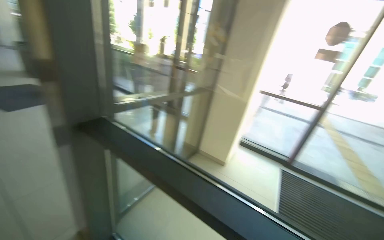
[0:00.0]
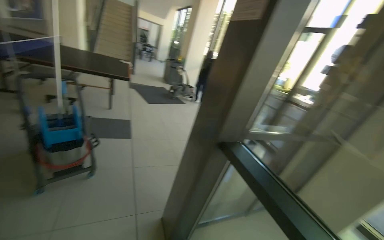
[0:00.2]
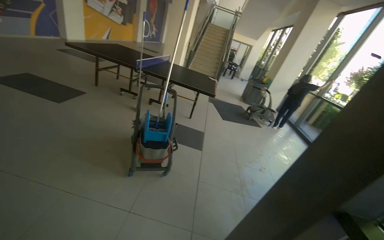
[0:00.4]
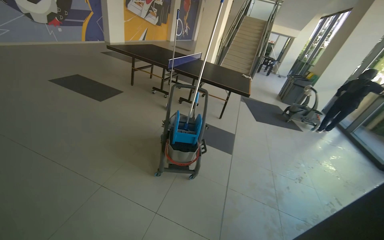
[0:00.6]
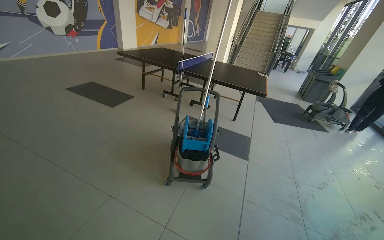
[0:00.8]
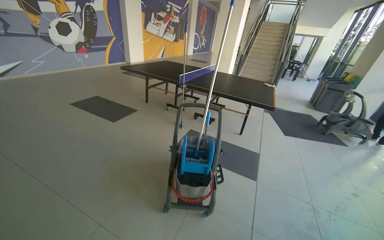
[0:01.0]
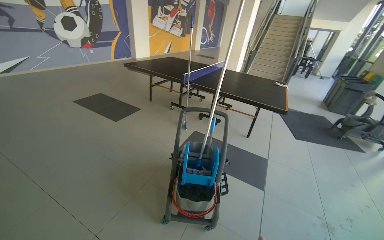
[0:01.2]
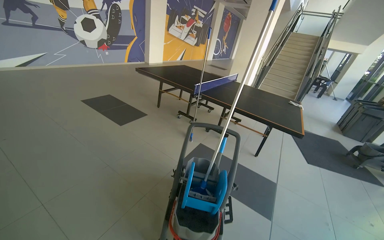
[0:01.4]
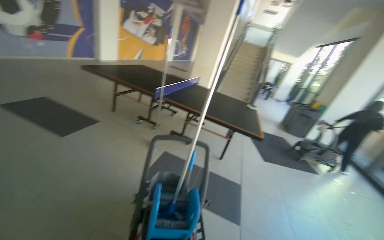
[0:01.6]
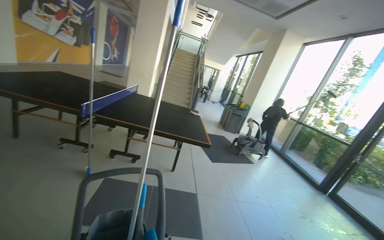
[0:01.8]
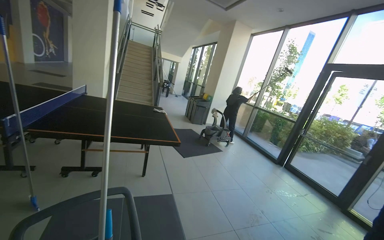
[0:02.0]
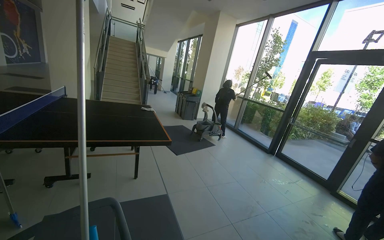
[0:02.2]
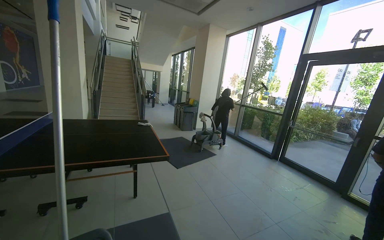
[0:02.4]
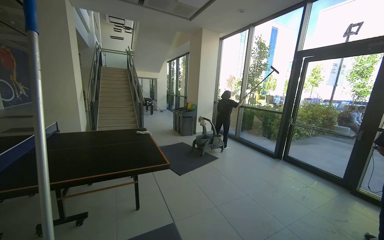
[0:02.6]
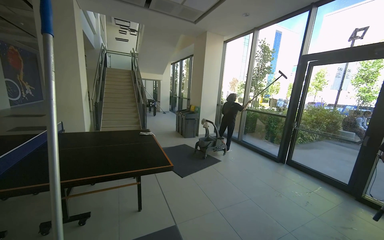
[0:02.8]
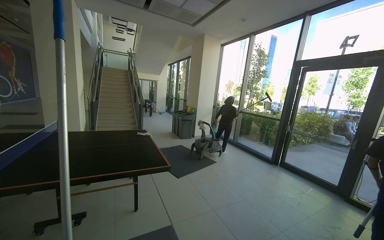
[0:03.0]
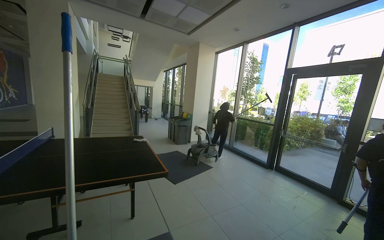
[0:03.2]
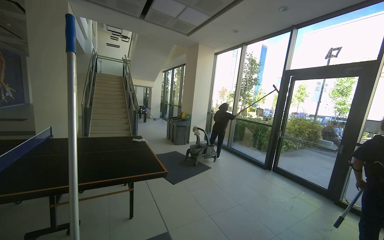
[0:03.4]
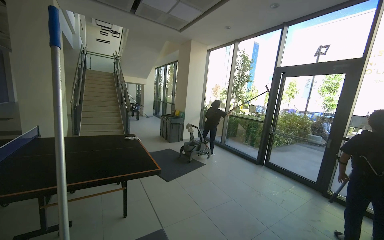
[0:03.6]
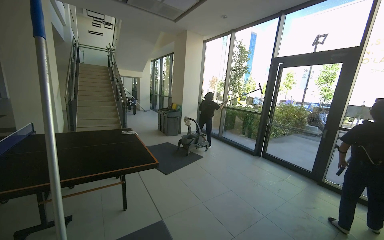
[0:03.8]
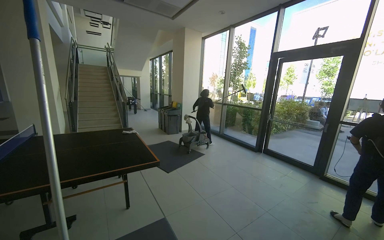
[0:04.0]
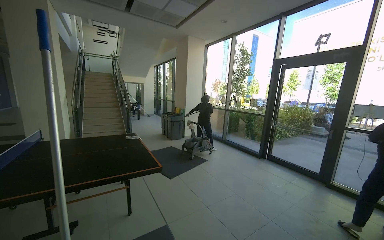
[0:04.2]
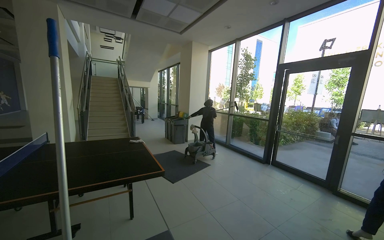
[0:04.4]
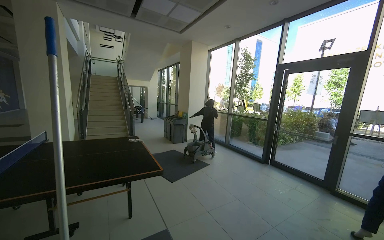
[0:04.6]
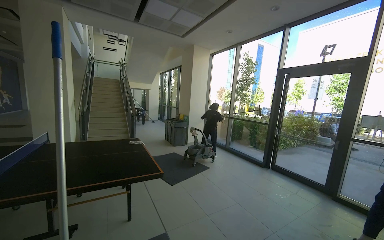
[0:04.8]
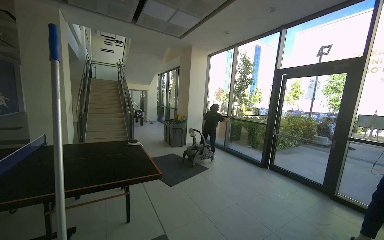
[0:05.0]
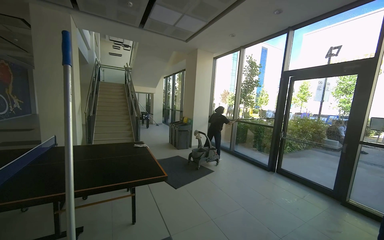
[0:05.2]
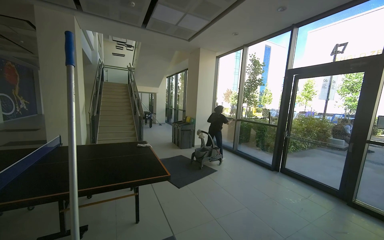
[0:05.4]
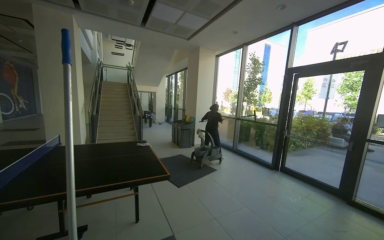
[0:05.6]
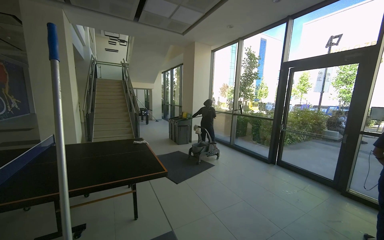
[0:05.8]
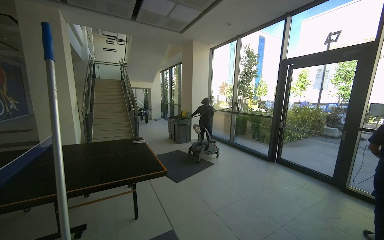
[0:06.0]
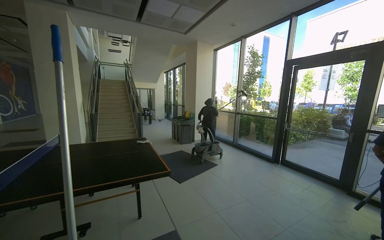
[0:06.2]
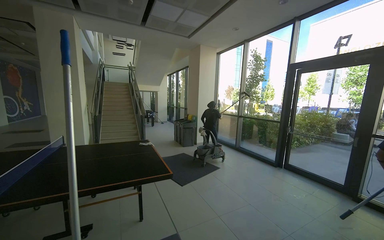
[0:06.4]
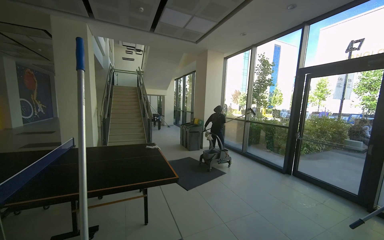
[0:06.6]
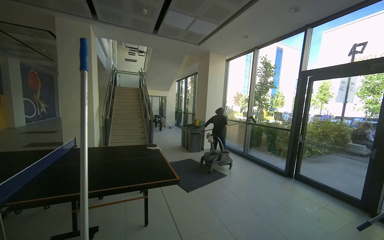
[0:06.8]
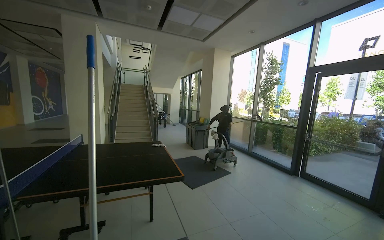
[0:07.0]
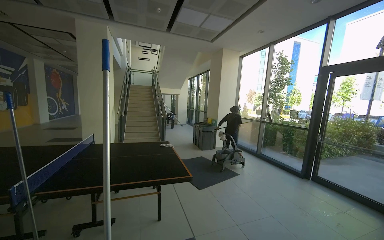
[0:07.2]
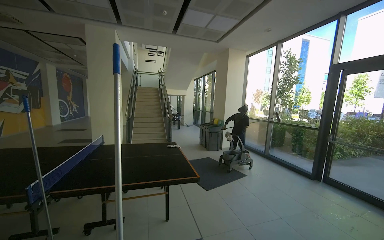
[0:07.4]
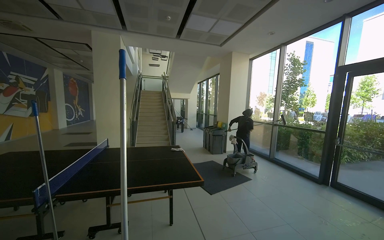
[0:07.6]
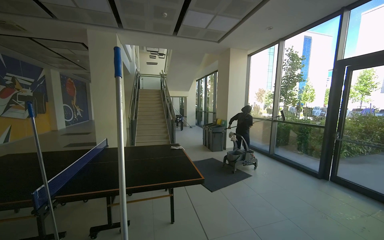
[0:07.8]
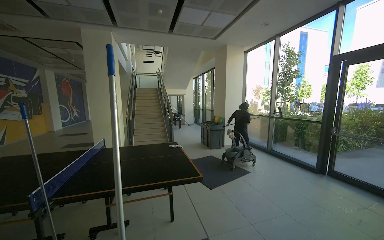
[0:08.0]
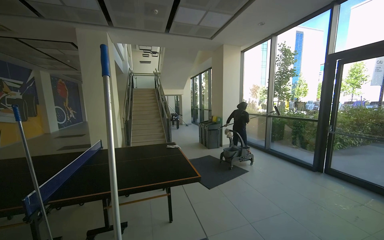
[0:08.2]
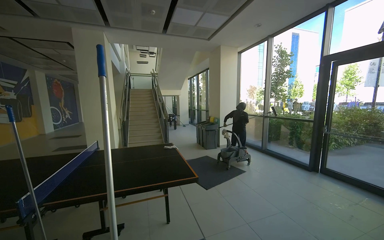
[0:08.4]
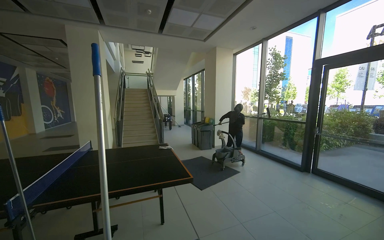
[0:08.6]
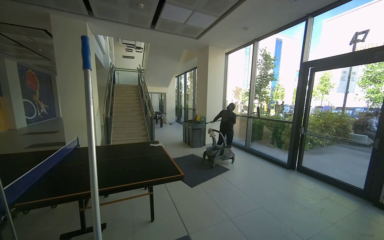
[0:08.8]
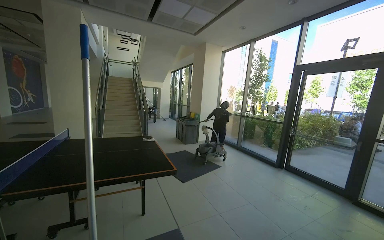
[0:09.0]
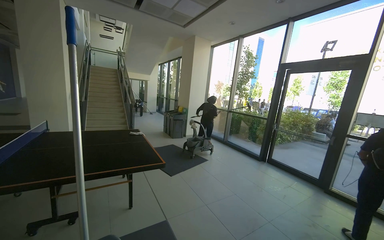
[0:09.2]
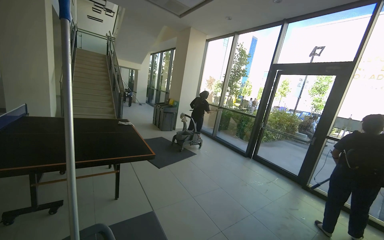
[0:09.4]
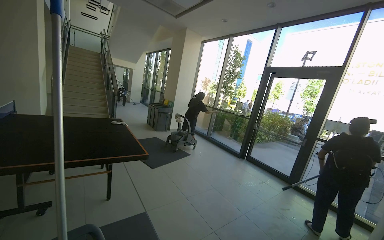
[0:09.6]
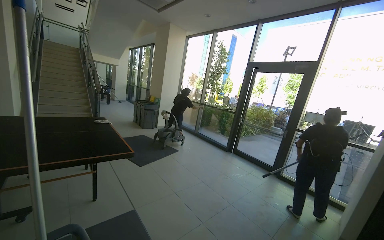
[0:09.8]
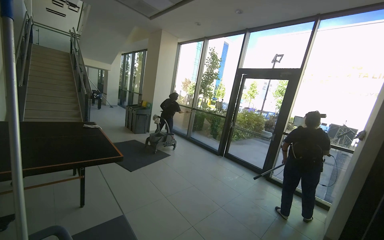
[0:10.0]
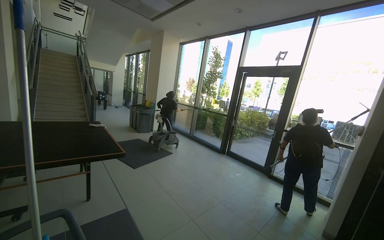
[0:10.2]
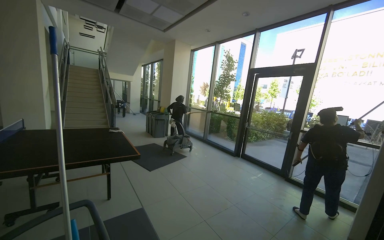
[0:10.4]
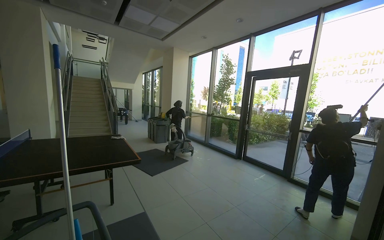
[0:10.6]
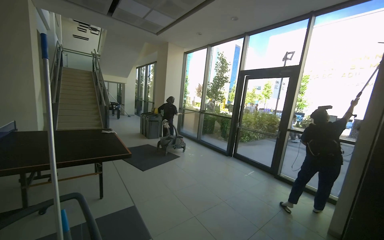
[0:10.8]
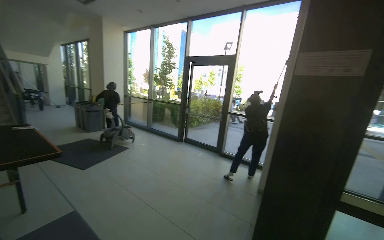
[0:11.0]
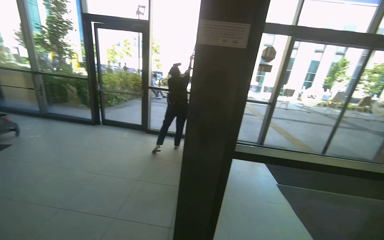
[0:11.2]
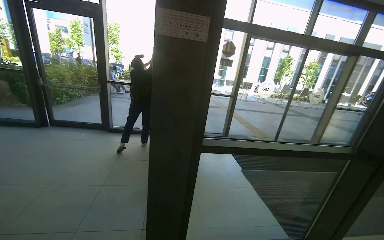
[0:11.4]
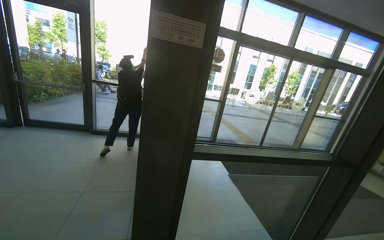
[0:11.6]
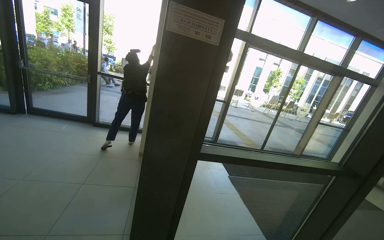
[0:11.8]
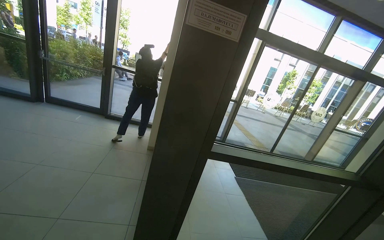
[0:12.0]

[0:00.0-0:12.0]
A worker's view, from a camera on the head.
Job: wiping surfaces.
The whole recording: Wiping glass door frames. The worker wipes the glass door frames with a white cloth.
0:00.0 to 0:01.6: The camera travels roughly 1 m. The head turns to the left by some 70 degrees. The view tips upward by approximately 15 degrees.
0:01.6 to 0:03.0: The head rotates some 45 degrees to the right.
0:10.4 to 0:12.0: The view pans to the right by about 60 degrees. The view tilts about 15 degrees downward.

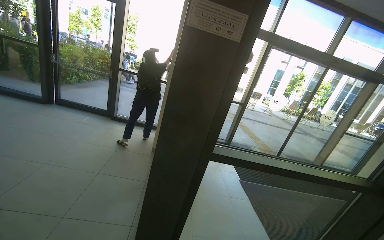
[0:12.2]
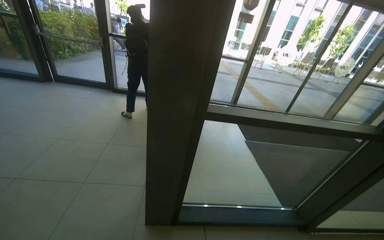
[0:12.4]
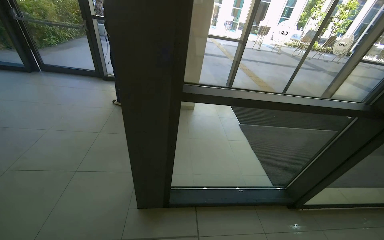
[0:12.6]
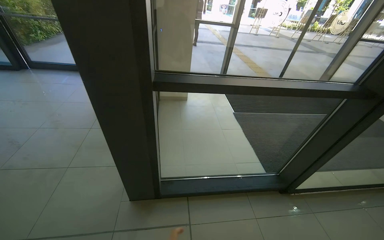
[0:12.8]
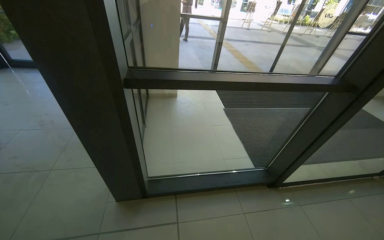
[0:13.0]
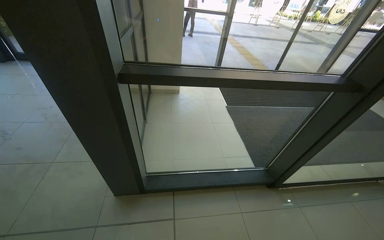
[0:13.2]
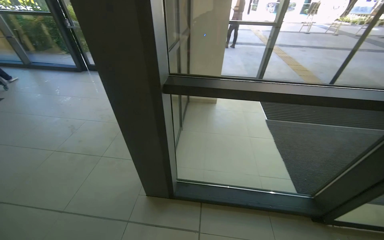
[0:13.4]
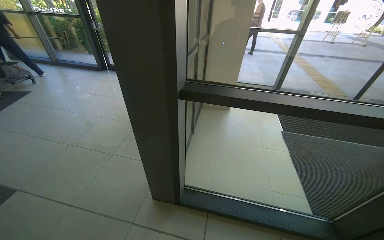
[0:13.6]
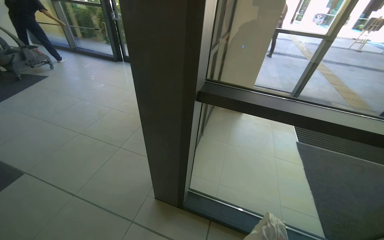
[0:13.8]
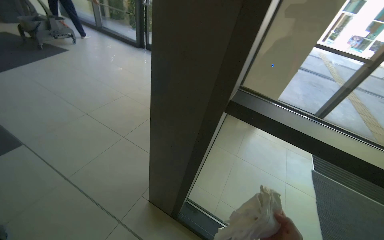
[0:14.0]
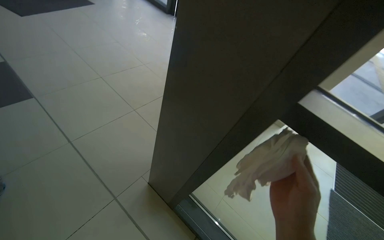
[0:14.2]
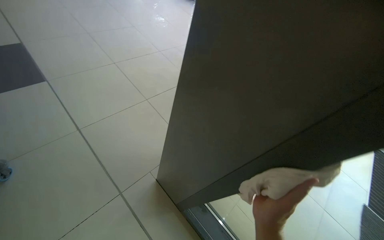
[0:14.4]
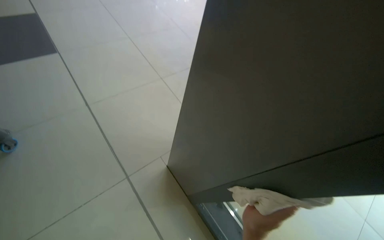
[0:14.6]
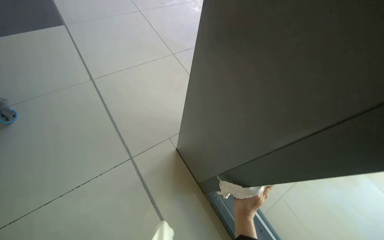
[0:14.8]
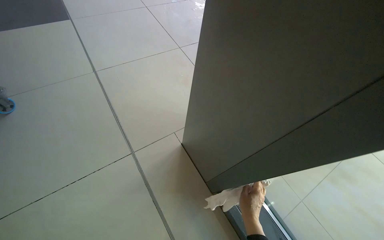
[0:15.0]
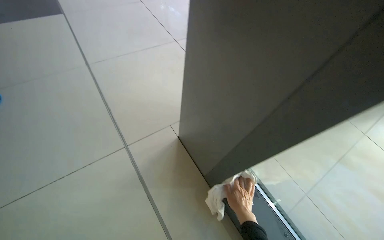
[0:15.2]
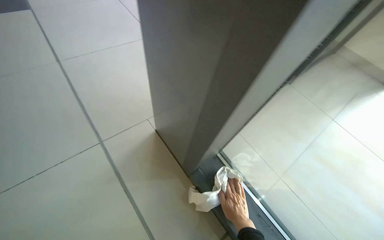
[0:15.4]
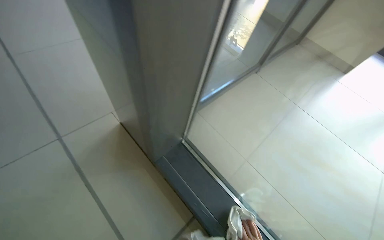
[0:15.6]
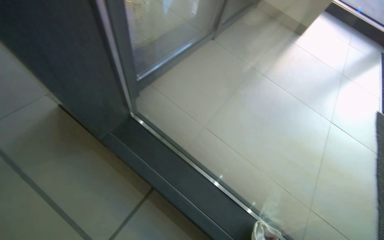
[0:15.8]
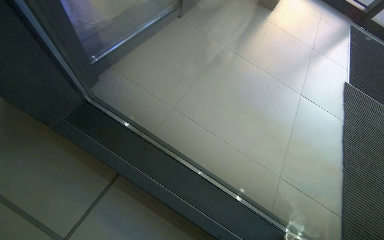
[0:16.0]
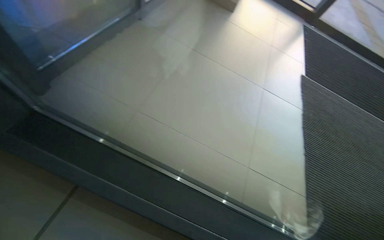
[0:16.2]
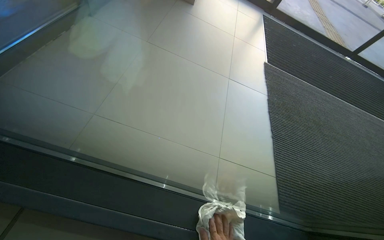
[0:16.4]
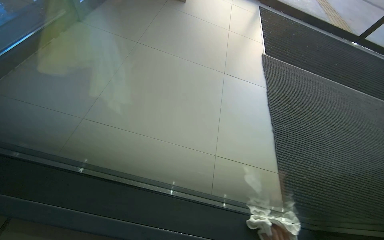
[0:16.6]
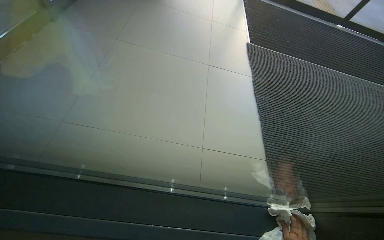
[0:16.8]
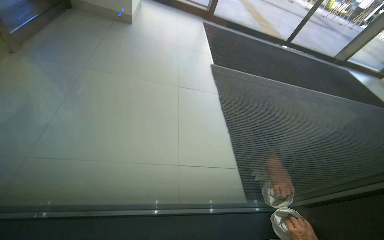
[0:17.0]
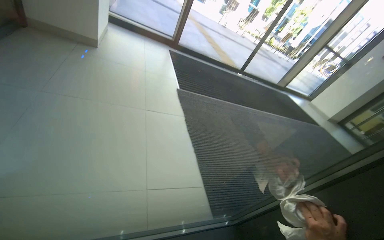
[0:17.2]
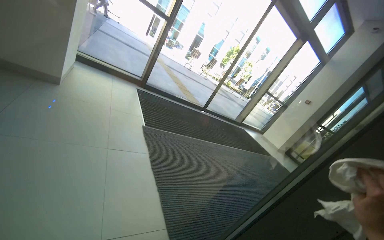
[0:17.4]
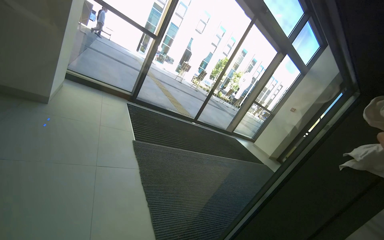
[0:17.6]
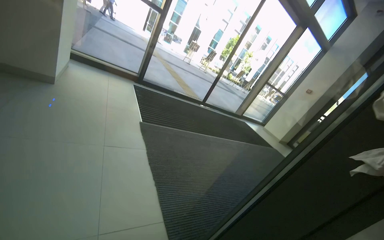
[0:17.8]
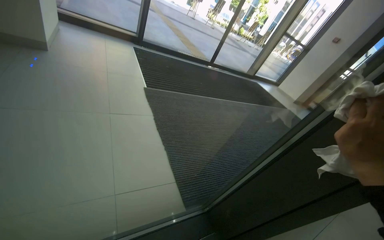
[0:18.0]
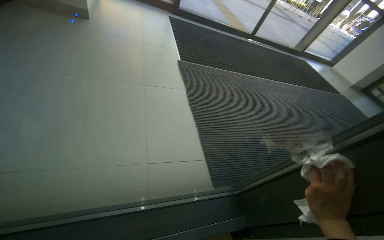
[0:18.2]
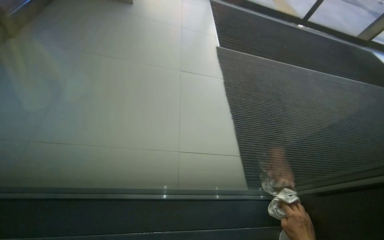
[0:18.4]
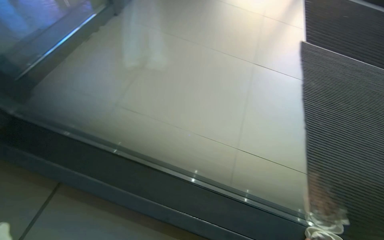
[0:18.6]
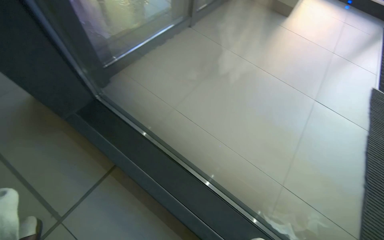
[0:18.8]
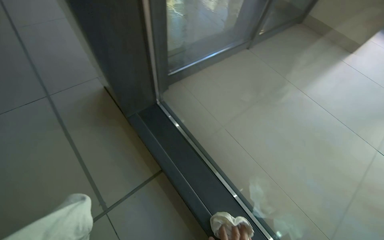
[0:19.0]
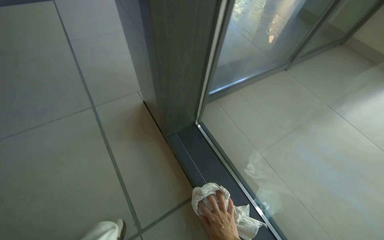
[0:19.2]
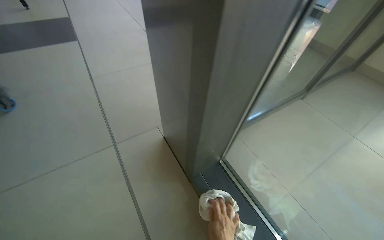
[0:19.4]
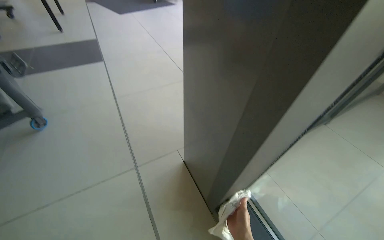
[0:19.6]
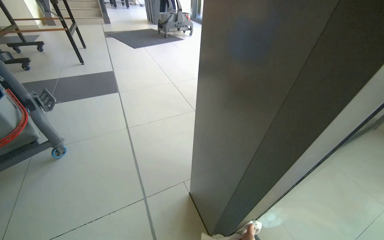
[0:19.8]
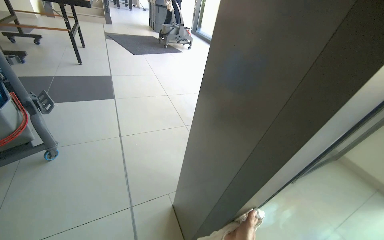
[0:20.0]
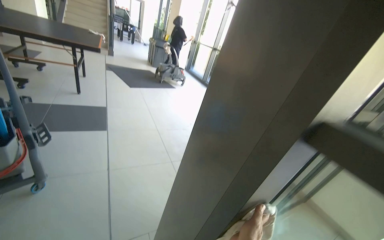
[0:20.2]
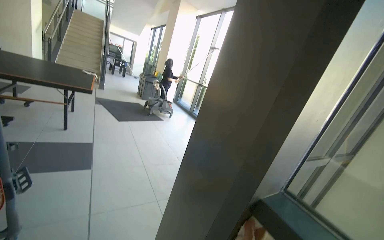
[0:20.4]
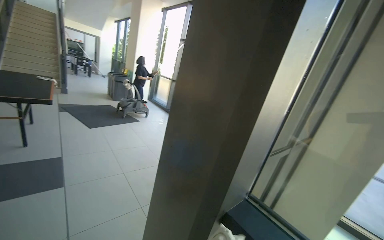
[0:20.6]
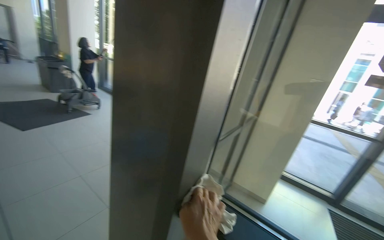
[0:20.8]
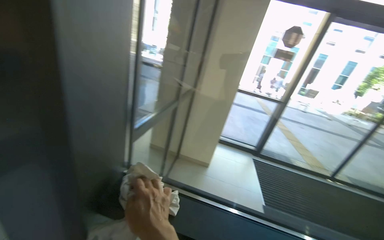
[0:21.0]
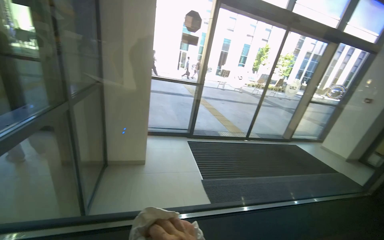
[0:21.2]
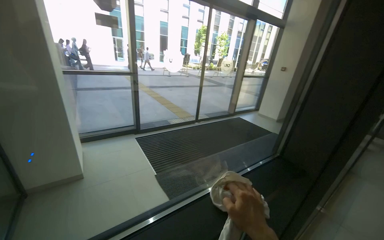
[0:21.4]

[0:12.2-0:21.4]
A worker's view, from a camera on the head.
Job: wiping surfaces.
The whole recording: Wiping glass door frames. The worker wipes the glass door frames with a white cloth.
0:12.2 to 0:13.8: The camera is carried about 40 cm. The view swings approximately 25 degrees to the left. The view tilts roughly 20 degrees downward.
0:13.8 to 0:15.2: The wearer moves some 80 cm. The wearer looks approximately 40 degrees further to the left.
0:18.4 to 0:19.8: The head turns to the left by some 45 degrees. The view tilts roughly 15 degrees upward.
0:19.8 to 0:21.4: The head travels some 90 cm. The wearer looks roughly 100 degrees further to the right.
